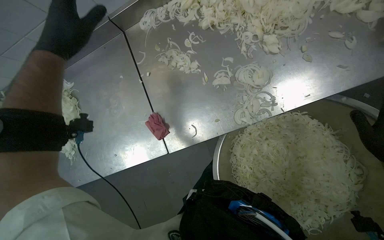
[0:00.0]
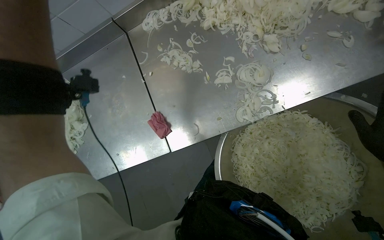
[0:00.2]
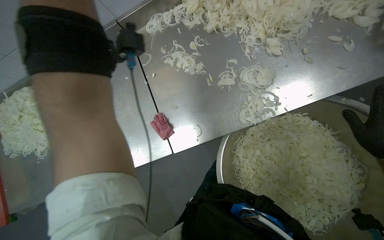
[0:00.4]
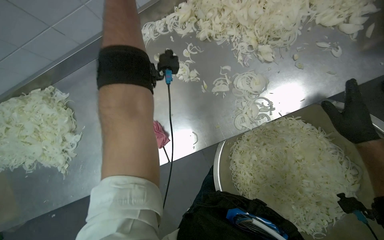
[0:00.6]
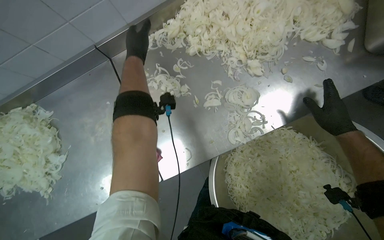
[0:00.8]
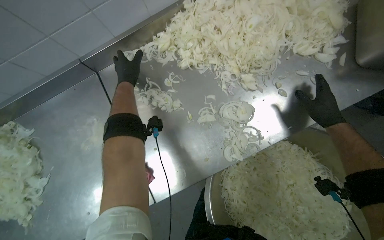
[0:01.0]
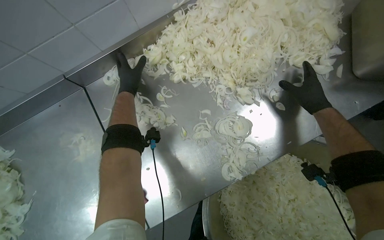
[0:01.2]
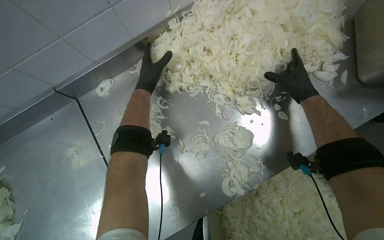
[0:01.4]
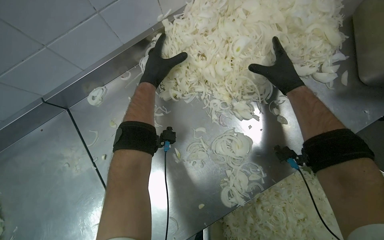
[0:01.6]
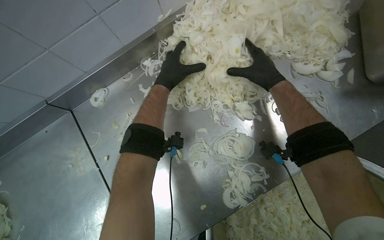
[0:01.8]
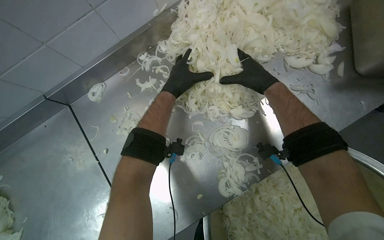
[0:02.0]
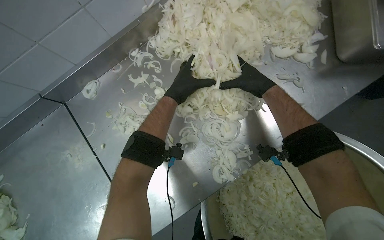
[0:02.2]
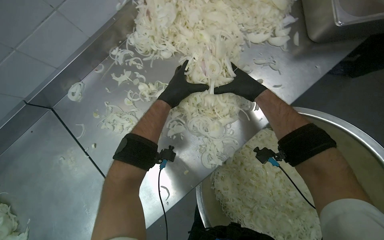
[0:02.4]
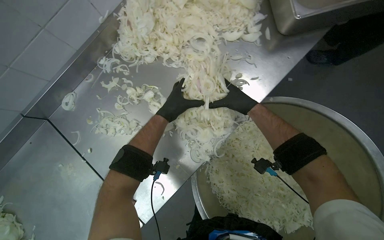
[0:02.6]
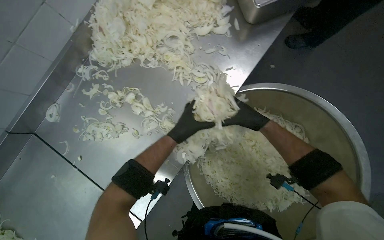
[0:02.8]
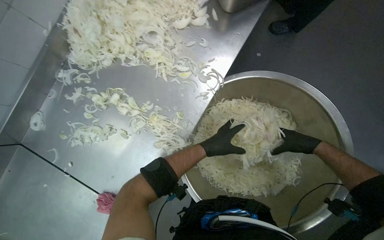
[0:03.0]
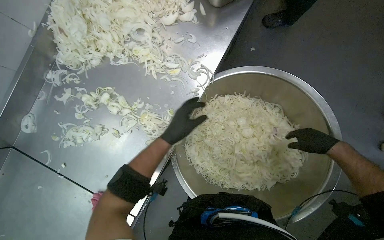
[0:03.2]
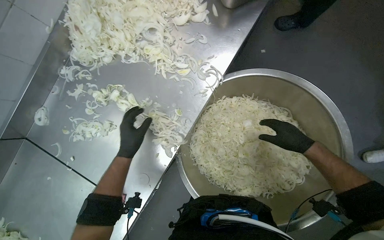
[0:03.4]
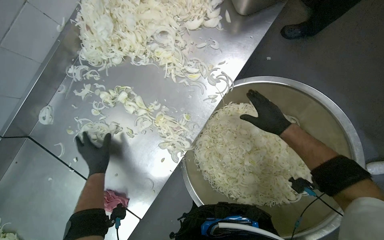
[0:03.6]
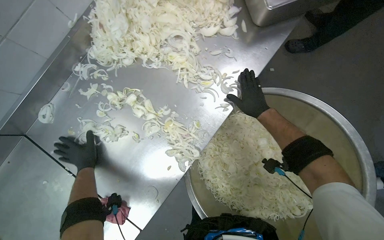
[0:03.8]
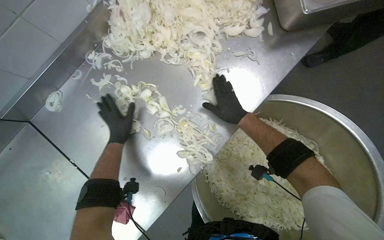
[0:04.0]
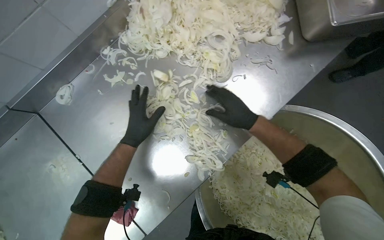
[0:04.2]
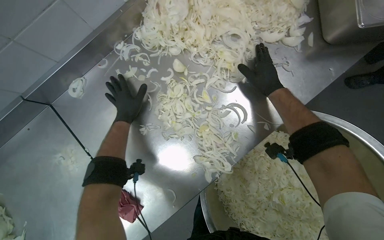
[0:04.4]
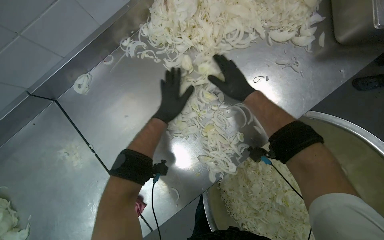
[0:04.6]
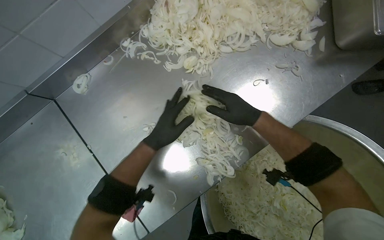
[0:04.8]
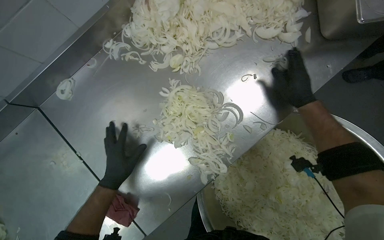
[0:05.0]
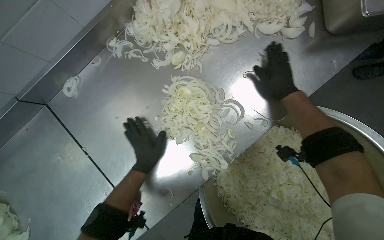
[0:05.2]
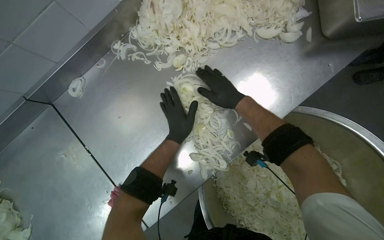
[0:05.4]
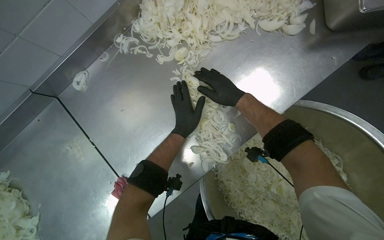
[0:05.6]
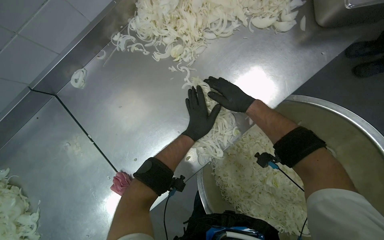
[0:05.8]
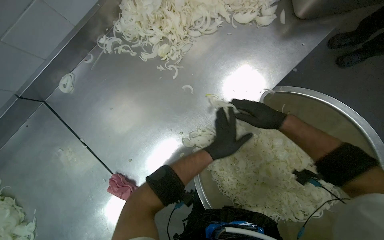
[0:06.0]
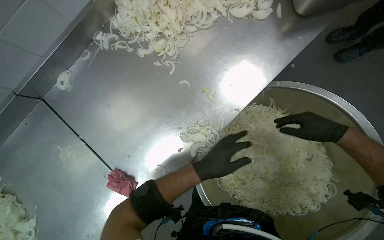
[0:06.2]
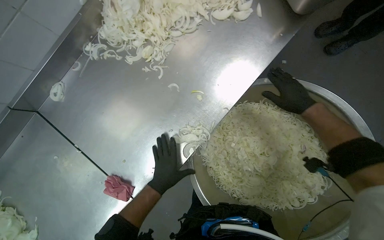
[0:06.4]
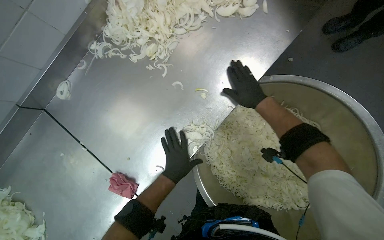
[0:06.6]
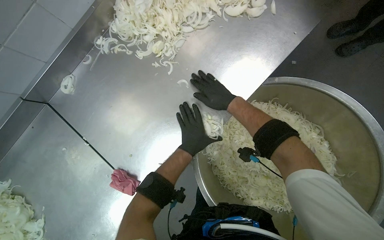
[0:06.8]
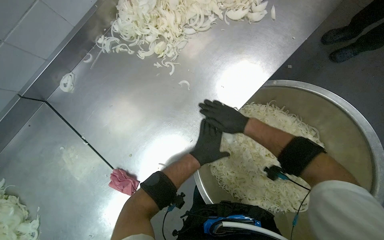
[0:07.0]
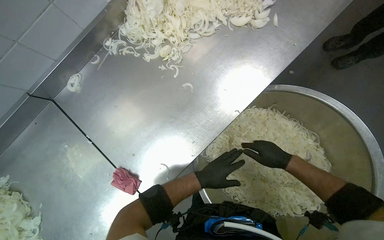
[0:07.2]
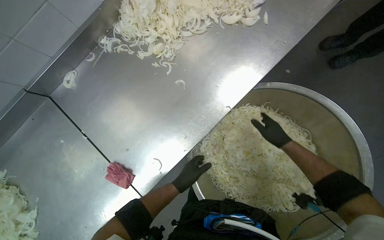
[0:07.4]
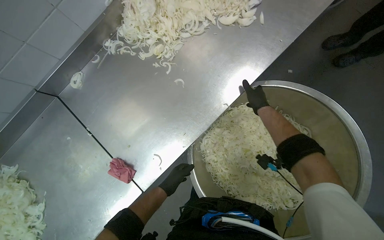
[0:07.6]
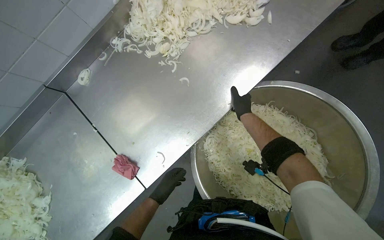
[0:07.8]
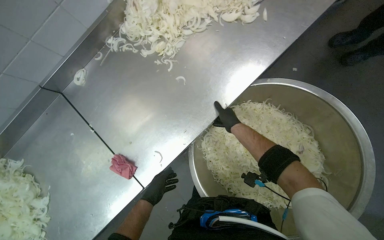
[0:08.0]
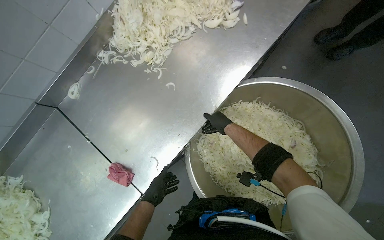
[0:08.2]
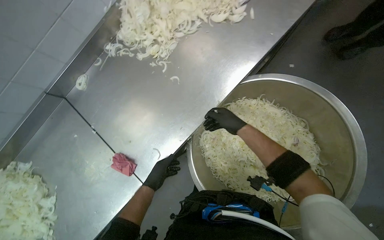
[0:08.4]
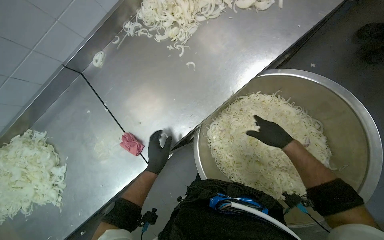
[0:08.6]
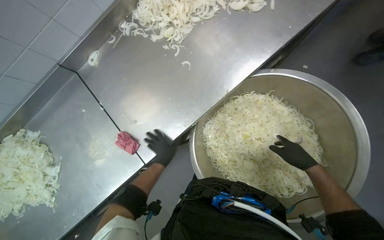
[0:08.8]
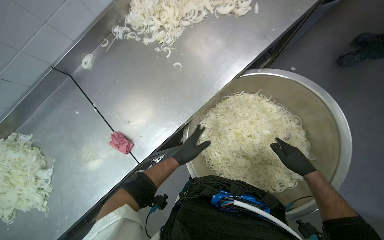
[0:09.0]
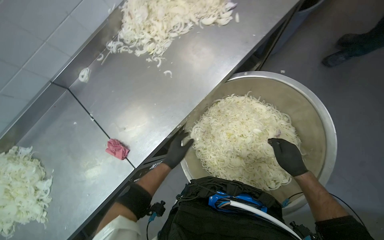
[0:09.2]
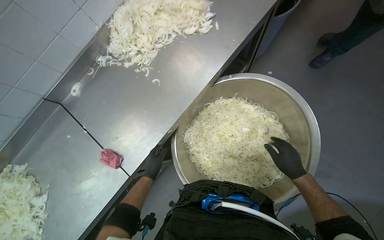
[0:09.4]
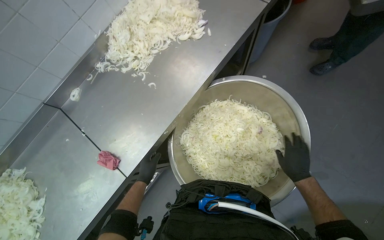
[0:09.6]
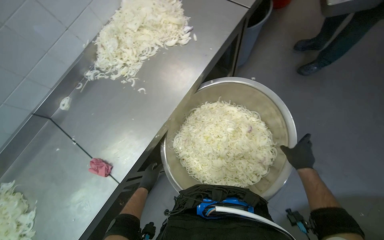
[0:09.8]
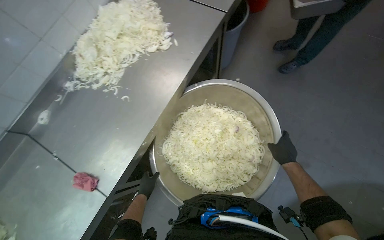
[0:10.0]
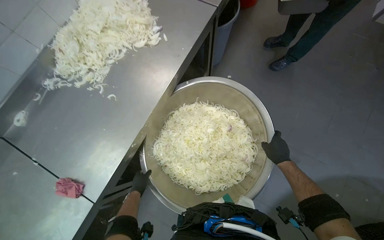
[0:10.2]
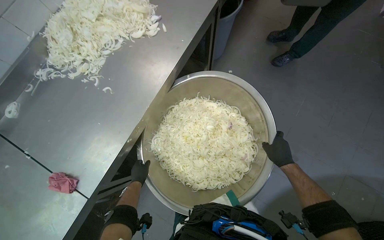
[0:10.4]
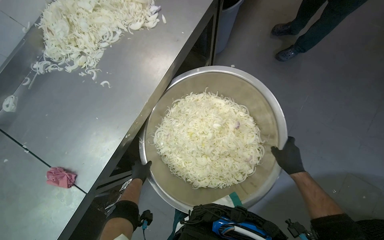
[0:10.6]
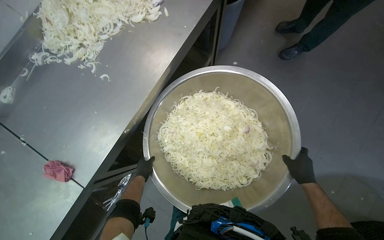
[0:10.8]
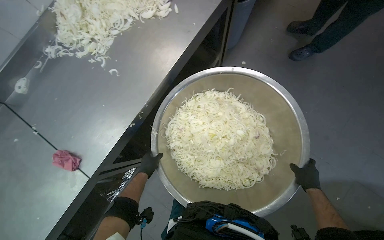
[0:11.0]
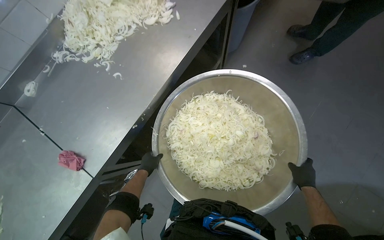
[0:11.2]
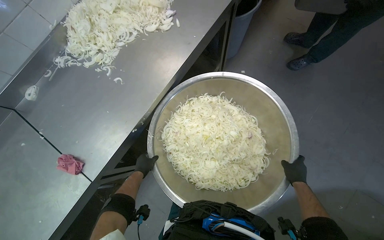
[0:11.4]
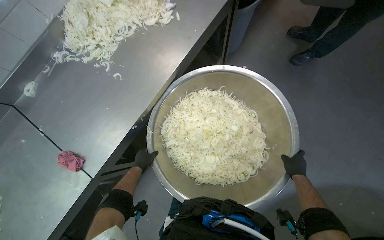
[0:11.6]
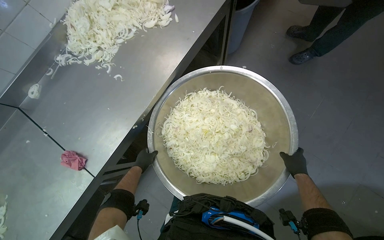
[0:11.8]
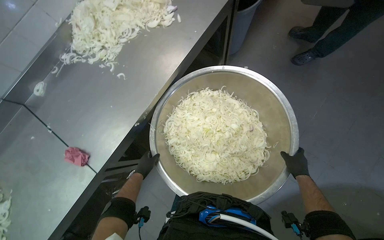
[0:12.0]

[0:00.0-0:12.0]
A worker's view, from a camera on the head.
Job: preparing food.
The whole recording: Transferring sliced onions into bowl. The worker gathers sliced onions from the counter and places them into a large metal bowl.
0:01.6 to 0:03.0: Everything in view rotates roughly 25 degrees counterclockwise. The right hand moves down the picture and to the right, roughly 60 cm, while the left hand goes roughly 50 cm to the right and down the picture.
0:03.0 to 0:04.4: The right hand goes approximately 50 cm to the left and up the picture; the left hand heads to the left, covering about 40 cm.
0:04.4 to 0:06.0: The right hand goes left and right, some 15 cm each way, reversing 3 times, while the left hand swings left and right, about 30 cm each way, with 2 reversals.
0:06.0 to 0:07.6: The left hand moves left and right over roughly 20 cm, changing direction 2 times. The right hand goes left and right, about 25 cm each way, reversing 2 times.
0:07.6 to 0:09.0: The right hand goes some 35 cm down the picture, nearer to the camera and to the right.
0:09.0 to 0:10.4: The left hand travels farther from the camera by approximately 10 cm.
0:10.4 to 0:12.0: The right hand shifts roughly 15 cm to the right and down the picture.

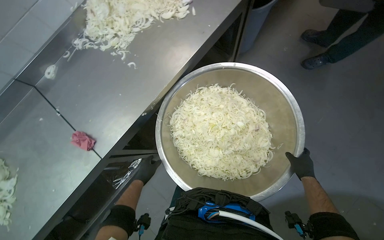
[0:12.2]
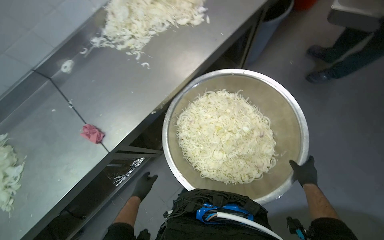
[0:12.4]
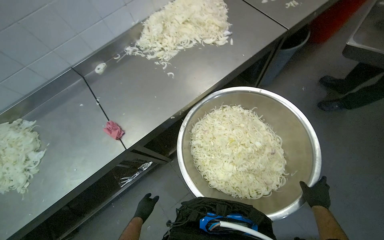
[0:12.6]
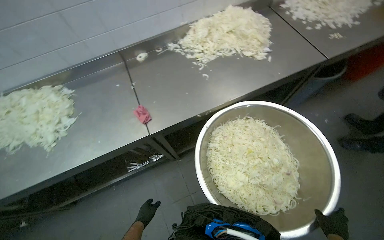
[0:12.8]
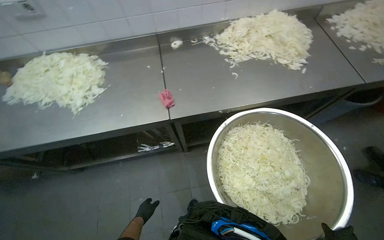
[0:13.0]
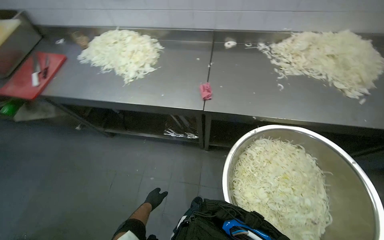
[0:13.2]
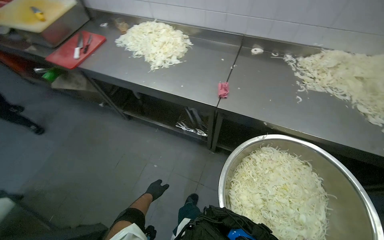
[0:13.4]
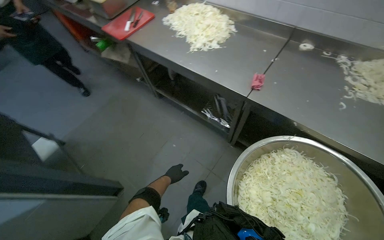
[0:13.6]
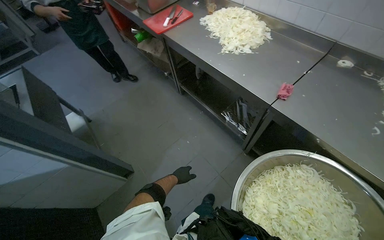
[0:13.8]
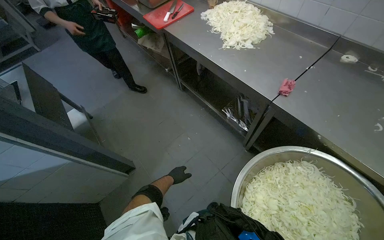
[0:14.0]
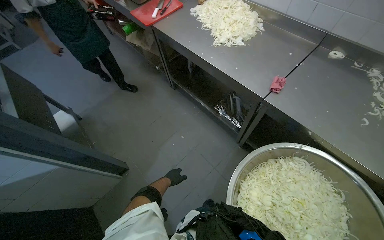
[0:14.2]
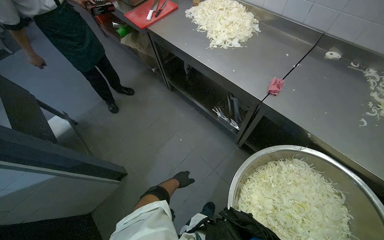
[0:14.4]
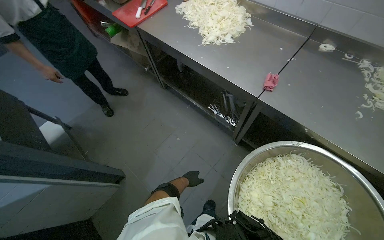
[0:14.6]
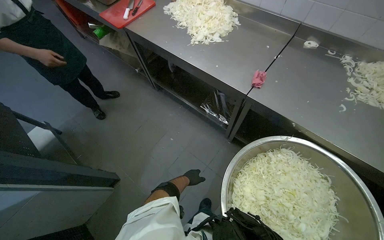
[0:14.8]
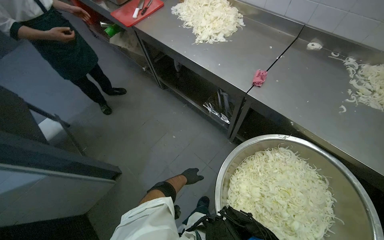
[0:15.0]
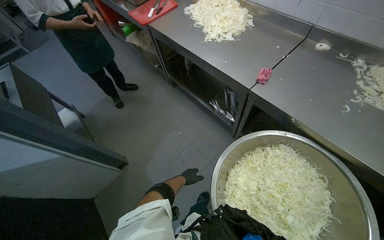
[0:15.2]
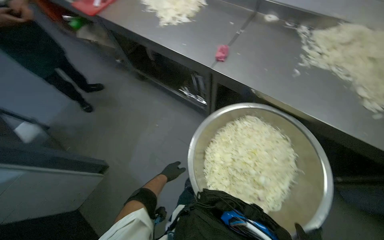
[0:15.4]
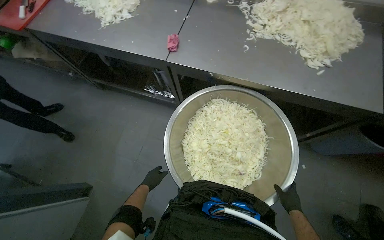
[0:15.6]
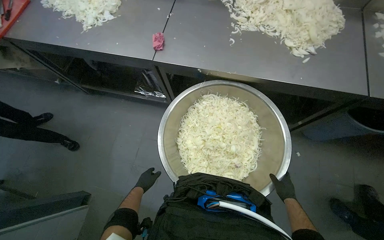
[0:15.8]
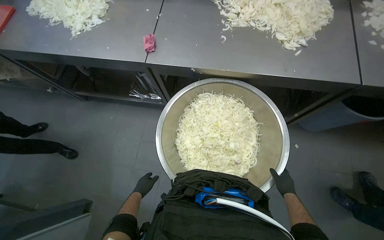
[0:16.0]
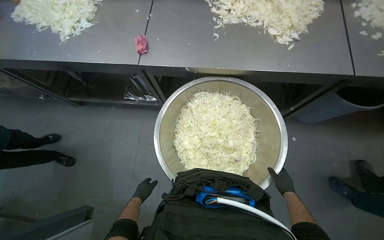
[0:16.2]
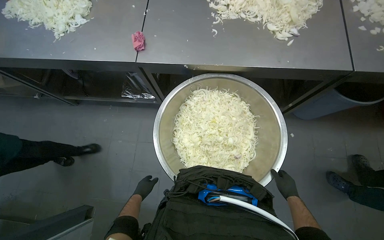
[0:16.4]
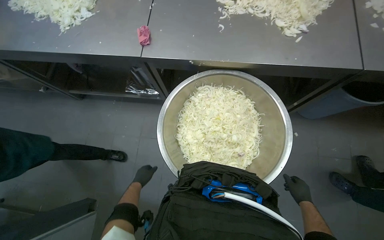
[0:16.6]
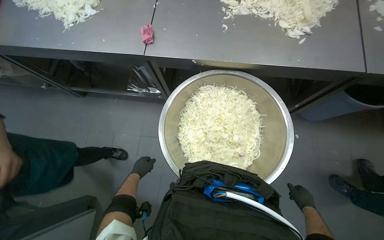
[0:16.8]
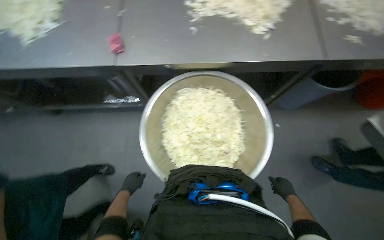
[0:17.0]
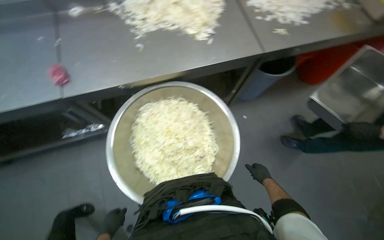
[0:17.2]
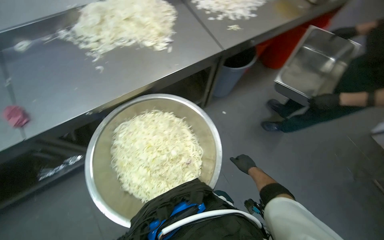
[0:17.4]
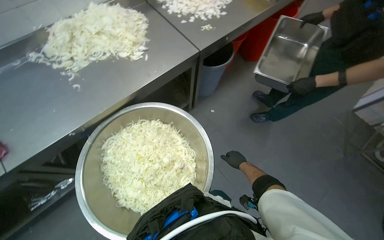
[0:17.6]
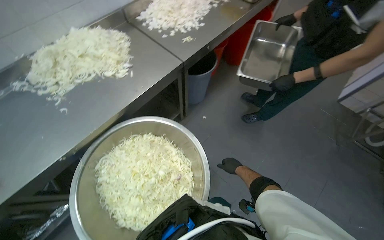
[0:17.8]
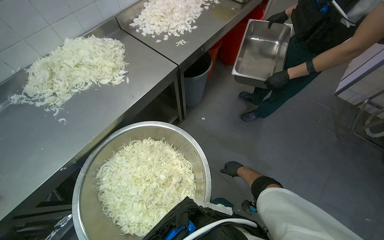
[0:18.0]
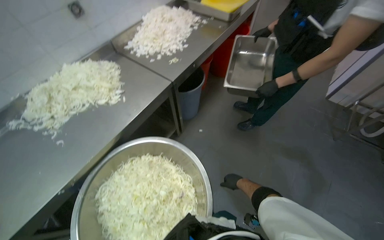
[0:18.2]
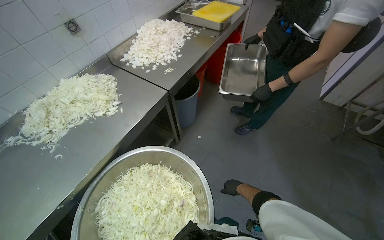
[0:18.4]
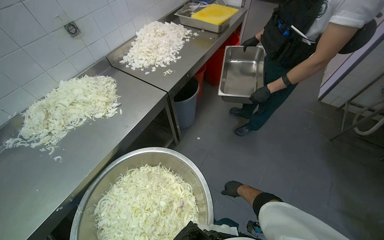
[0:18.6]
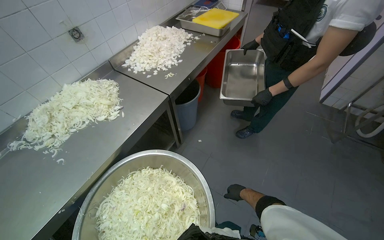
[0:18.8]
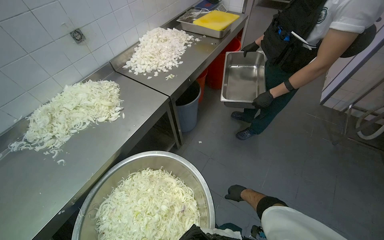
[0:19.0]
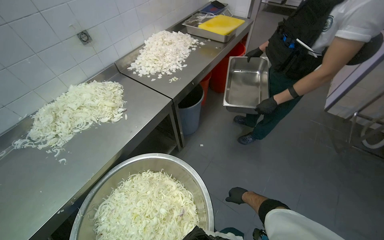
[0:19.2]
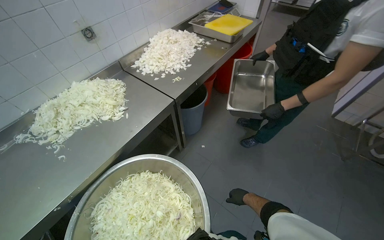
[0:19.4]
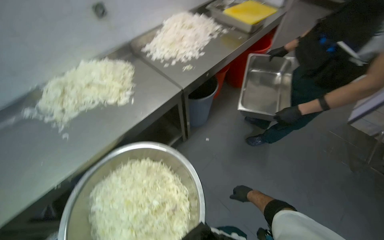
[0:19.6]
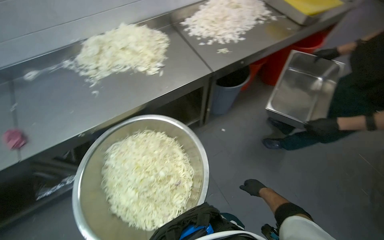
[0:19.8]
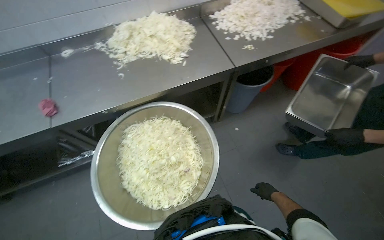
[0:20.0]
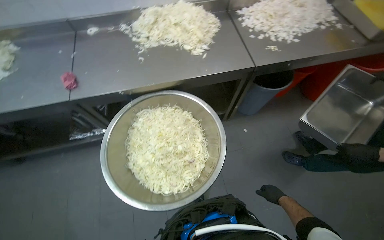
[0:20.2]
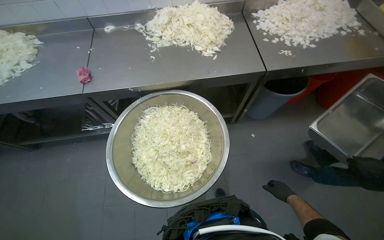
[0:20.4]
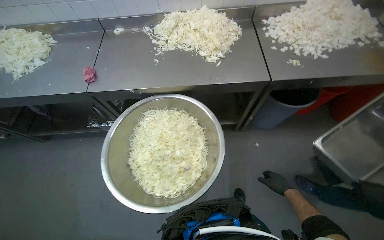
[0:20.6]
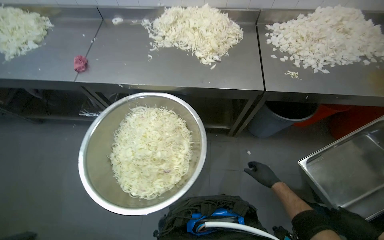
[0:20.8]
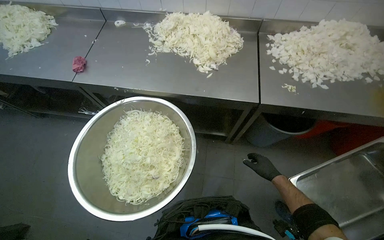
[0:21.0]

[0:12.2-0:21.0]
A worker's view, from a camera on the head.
Job: preparing food.
The whole recording: Transferring sliced onions into bowl. The worker gathers sliced onions from the counter and places them into a large metal bowl.
0:12.2 to 0:13.6: The wearer's head swings some 85 degrees to the left.
0:13.6 to 0:15.2: The left hand shifts roughly 10 cm to the right.
0:15.2 to 0:16.6: The head turns to the right by roughly 40 degrees.
0:16.6 to 0:18.0: The wearer looks roughly 60 degrees further to the right.
0:19.6 to 0:21.0: The wearer's head swings roughly 55 degrees to the left.
